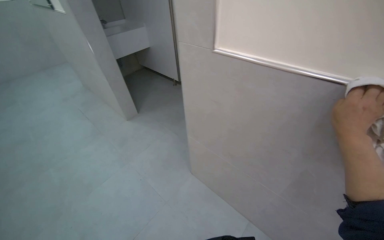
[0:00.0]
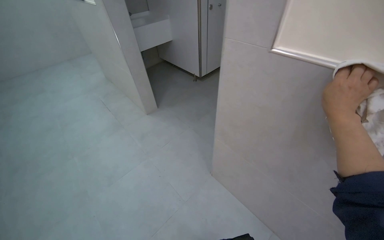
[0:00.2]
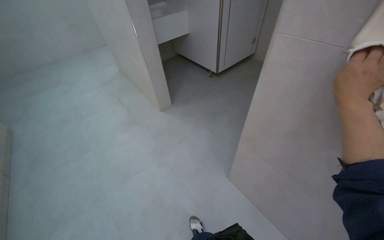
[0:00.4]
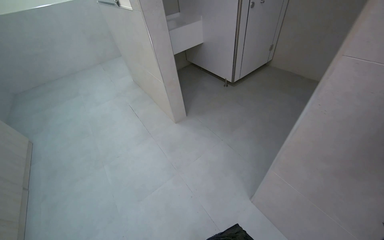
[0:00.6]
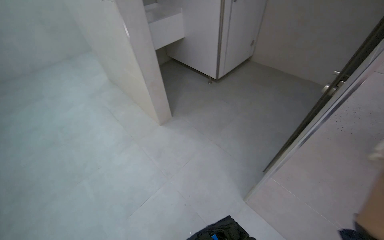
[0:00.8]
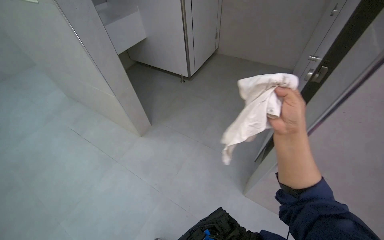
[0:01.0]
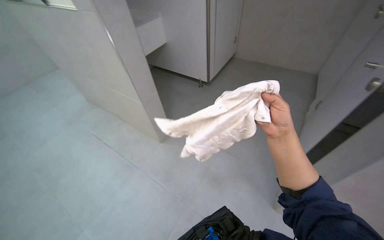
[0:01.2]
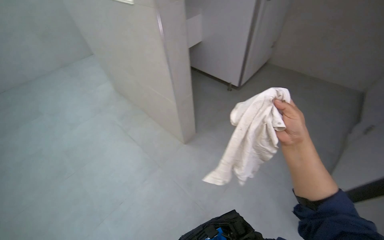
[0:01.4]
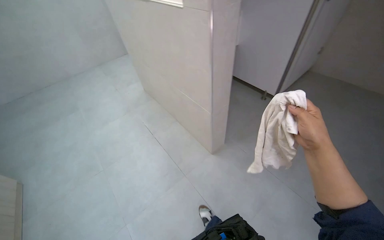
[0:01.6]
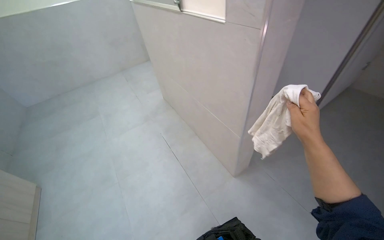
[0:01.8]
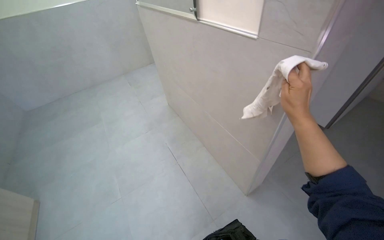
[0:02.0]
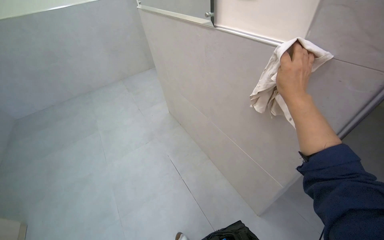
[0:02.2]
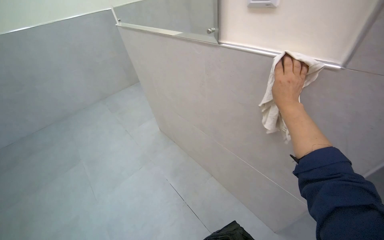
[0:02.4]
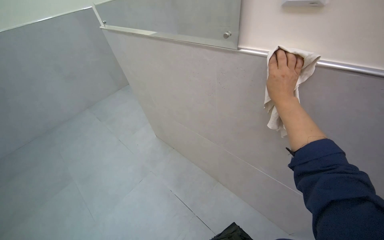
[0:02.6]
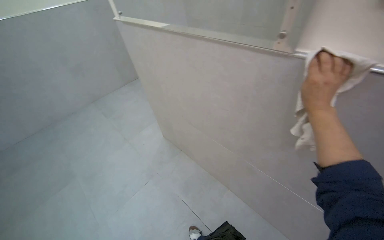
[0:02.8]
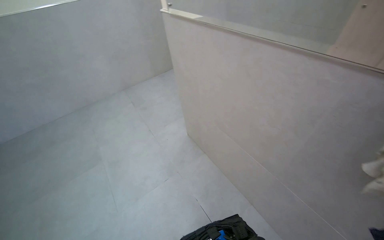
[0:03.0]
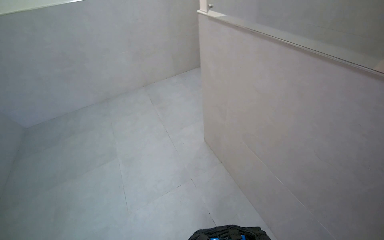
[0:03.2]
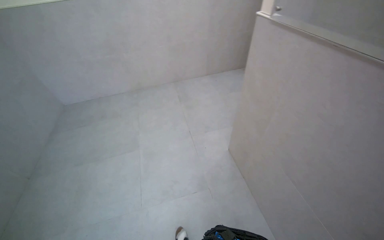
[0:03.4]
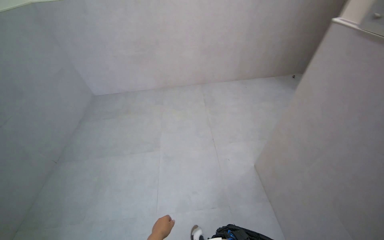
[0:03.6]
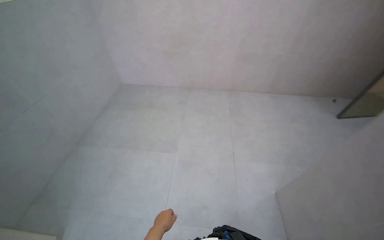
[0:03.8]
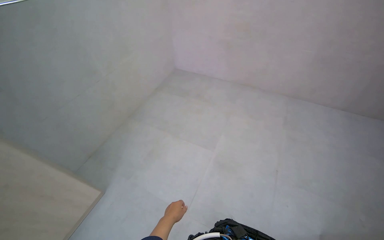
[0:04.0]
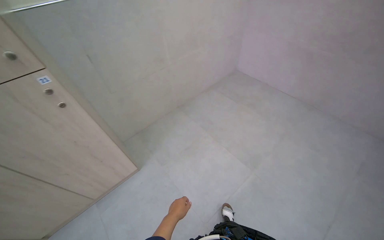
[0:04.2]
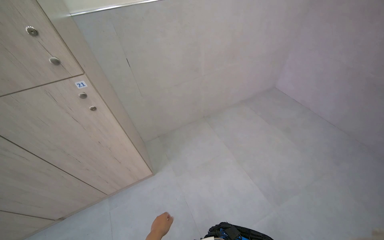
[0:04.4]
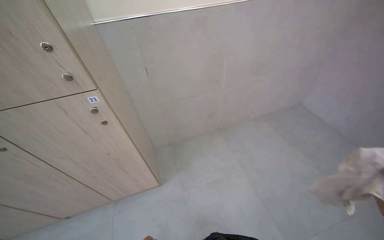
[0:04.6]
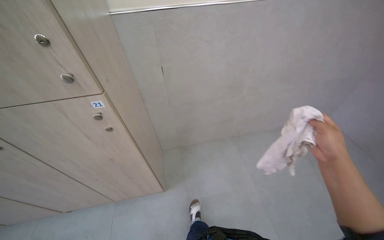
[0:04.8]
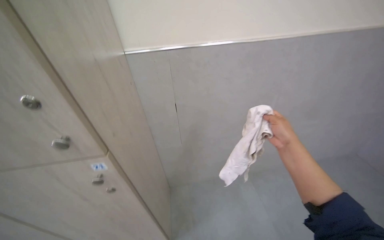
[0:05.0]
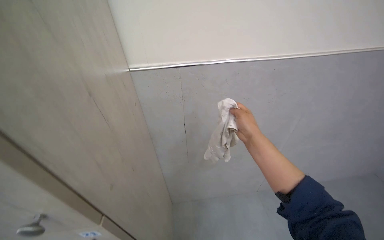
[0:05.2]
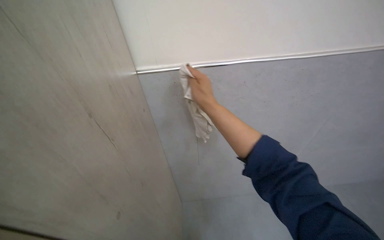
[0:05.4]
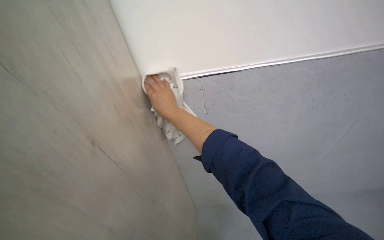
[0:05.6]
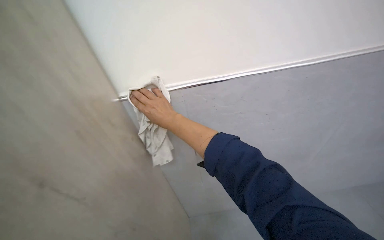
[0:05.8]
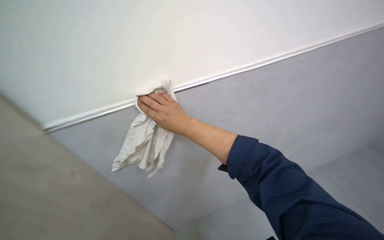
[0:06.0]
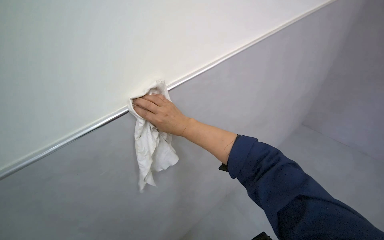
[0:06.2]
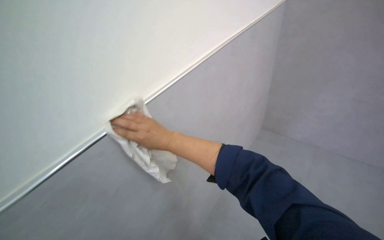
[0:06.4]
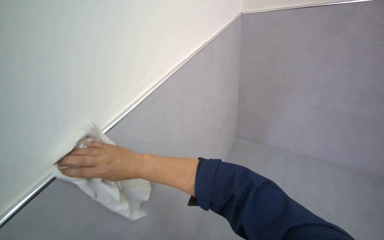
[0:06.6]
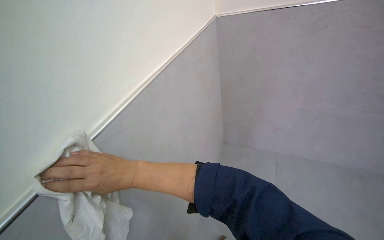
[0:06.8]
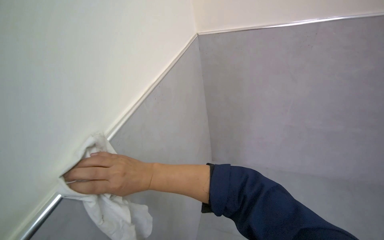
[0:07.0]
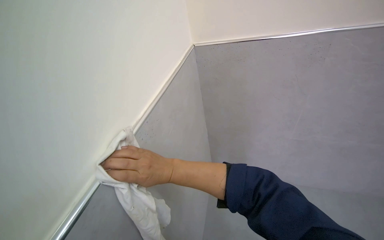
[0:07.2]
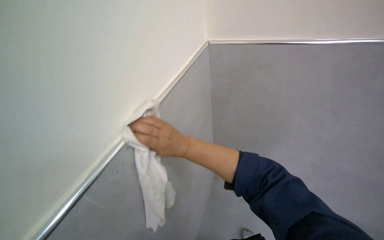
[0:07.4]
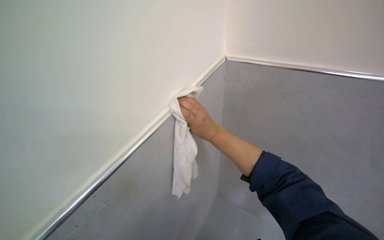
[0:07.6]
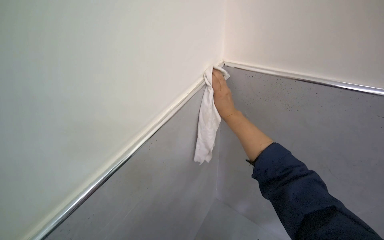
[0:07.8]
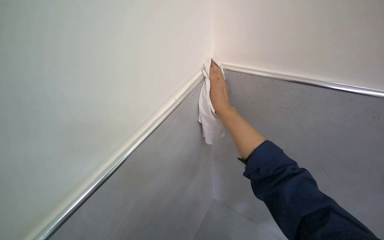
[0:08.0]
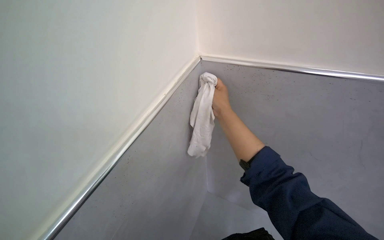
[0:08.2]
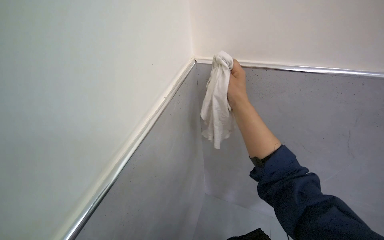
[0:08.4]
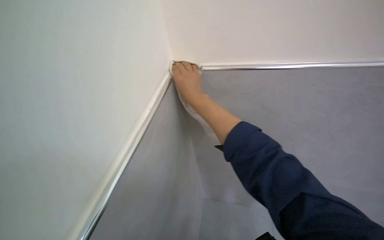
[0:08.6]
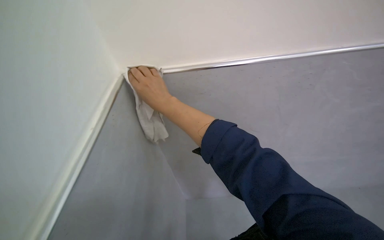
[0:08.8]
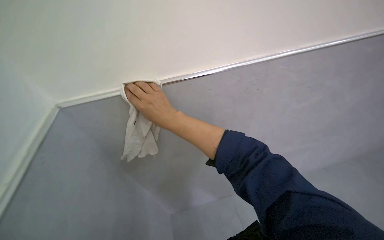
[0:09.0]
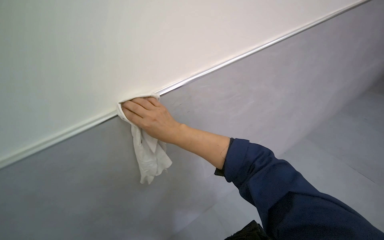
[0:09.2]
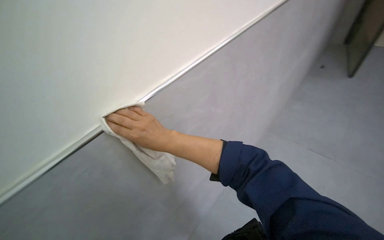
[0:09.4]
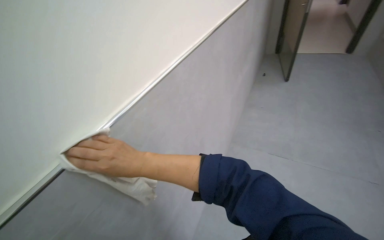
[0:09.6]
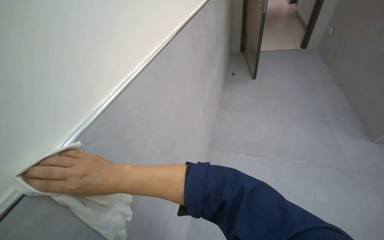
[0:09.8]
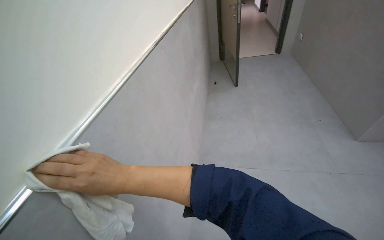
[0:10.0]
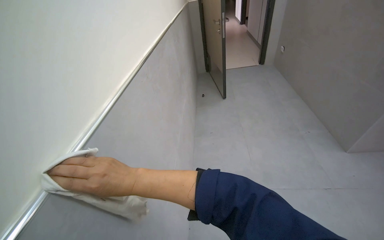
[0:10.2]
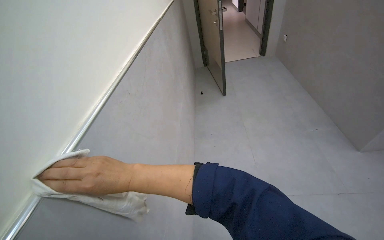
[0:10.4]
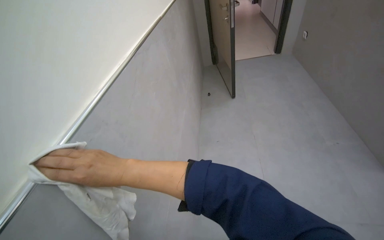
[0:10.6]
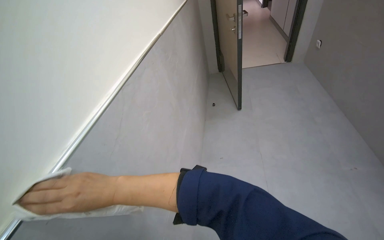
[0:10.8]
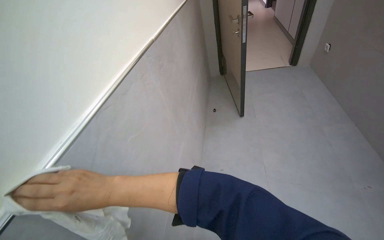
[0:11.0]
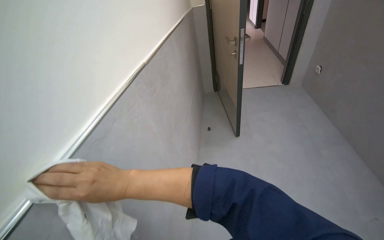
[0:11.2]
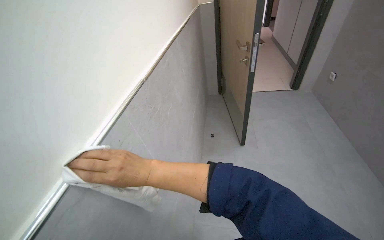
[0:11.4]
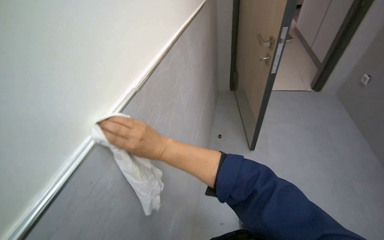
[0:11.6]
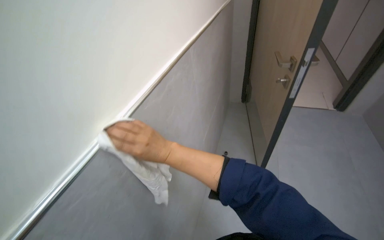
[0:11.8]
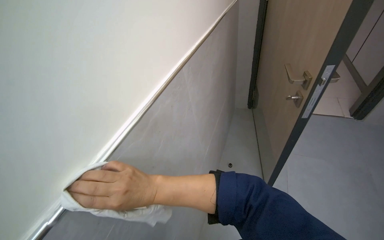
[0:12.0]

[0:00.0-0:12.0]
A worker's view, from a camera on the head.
Job: wiping surfaces.
The whole recording: Wiping wall trim and door frames. The worker wipes the wall trim and door frames with a cloth.
0:00.0 to 0:01.6: The camera is carried about 1 m.
0:01.6 to 0:03.0: The head travels approximately 90 cm.
0:03.0 to 0:04.4: The camera travels about 90 cm. The head turns to the left by approximately 100 degrees.
0:04.4 to 0:06.0: The wearer moves approximately 60 cm.
0:07.6 to 0:09.0: The camera is aimed about 15 degrees further to the right. The wearer looks some 15 degrees further downward.
0:09.0 to 0:10.4: The head turns to the right by about 50 degrees.
0:10.4 to 0:12.0: The head travels roughly 90 cm. The wearer's head swings about 15 degrees to the left.

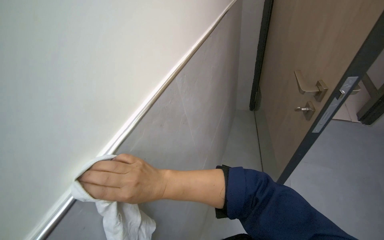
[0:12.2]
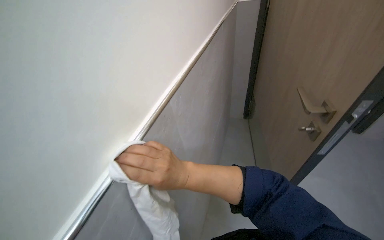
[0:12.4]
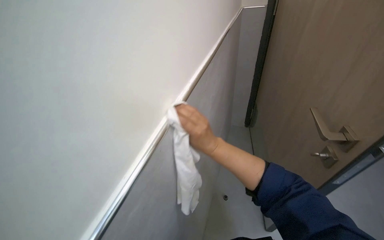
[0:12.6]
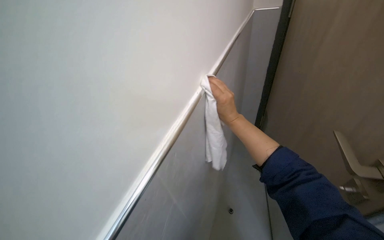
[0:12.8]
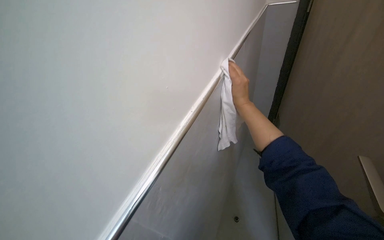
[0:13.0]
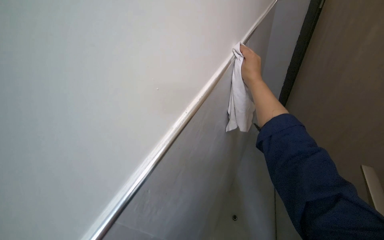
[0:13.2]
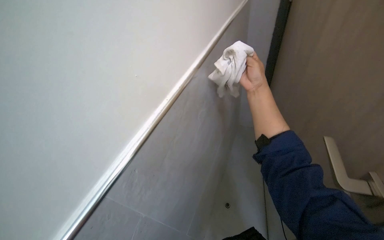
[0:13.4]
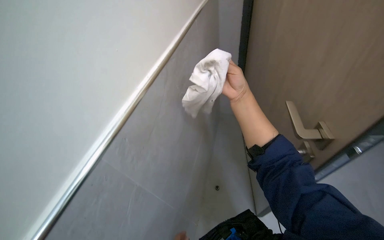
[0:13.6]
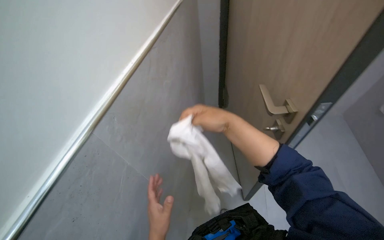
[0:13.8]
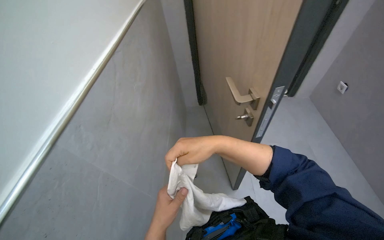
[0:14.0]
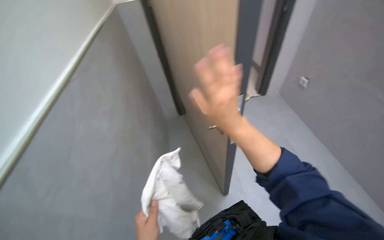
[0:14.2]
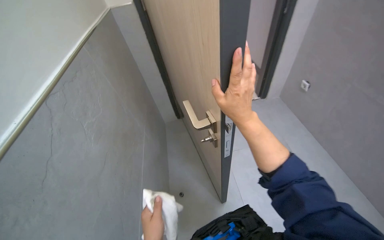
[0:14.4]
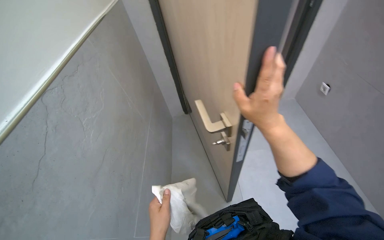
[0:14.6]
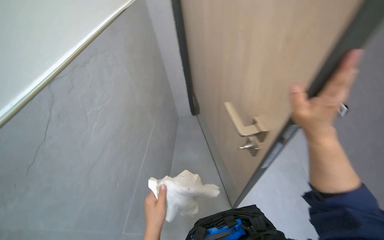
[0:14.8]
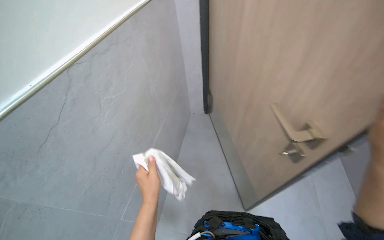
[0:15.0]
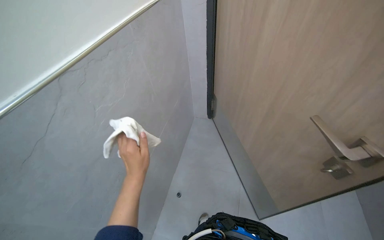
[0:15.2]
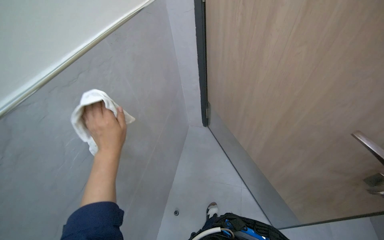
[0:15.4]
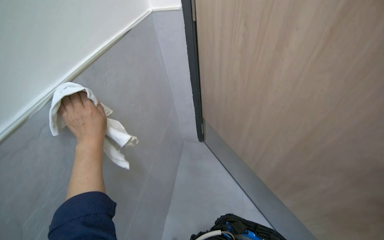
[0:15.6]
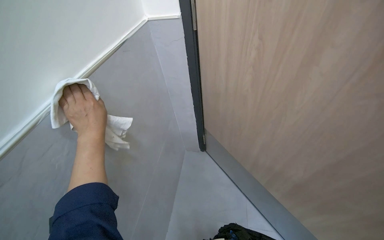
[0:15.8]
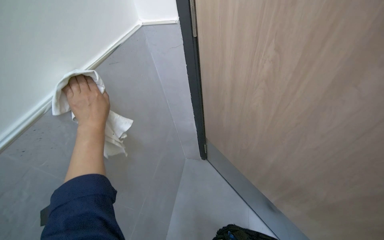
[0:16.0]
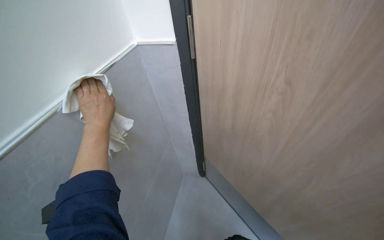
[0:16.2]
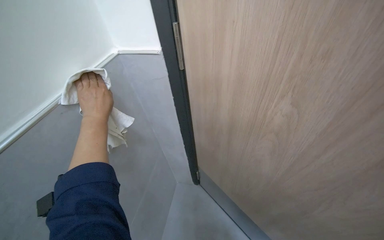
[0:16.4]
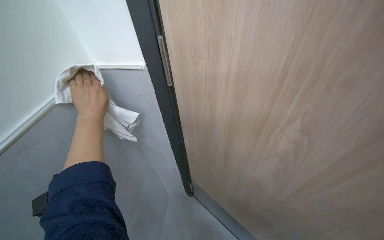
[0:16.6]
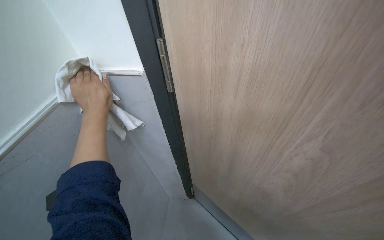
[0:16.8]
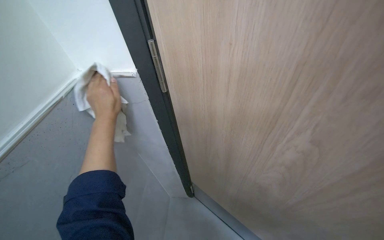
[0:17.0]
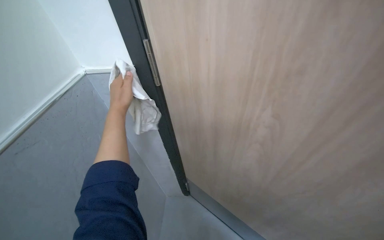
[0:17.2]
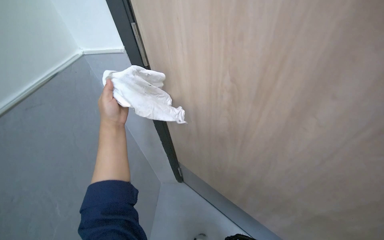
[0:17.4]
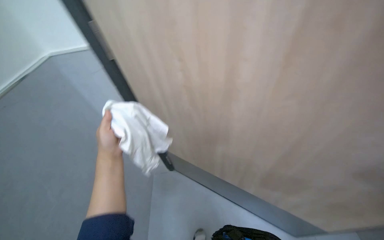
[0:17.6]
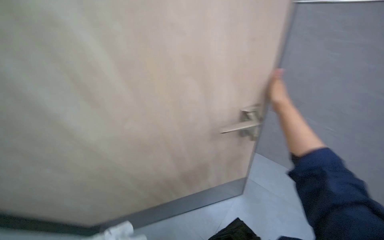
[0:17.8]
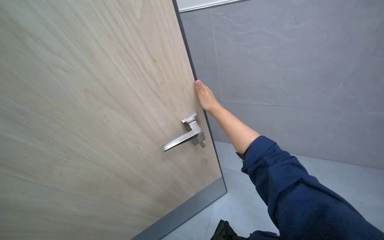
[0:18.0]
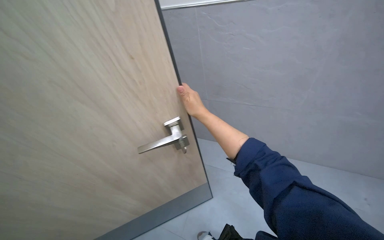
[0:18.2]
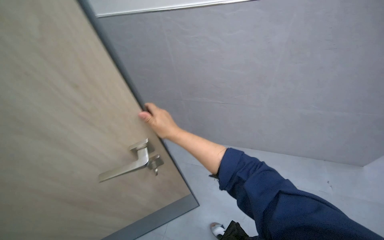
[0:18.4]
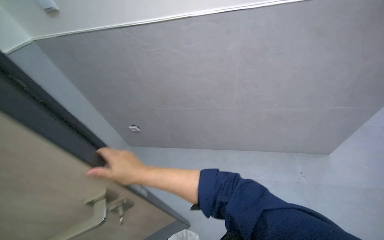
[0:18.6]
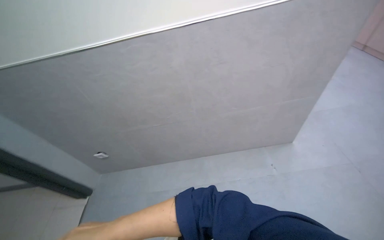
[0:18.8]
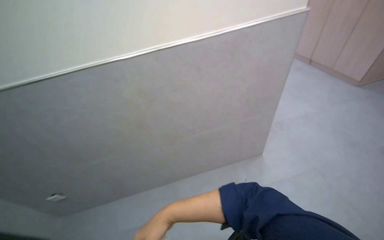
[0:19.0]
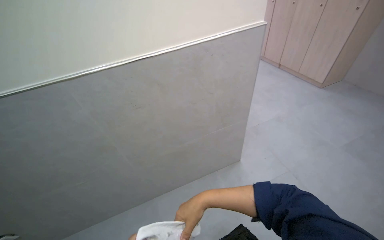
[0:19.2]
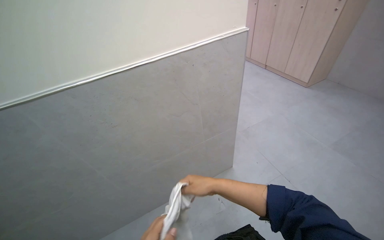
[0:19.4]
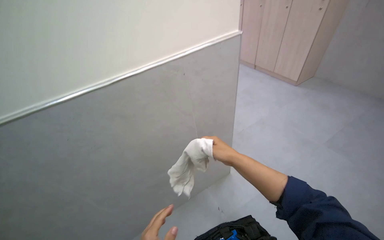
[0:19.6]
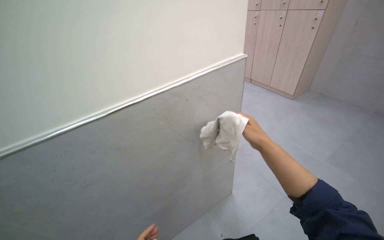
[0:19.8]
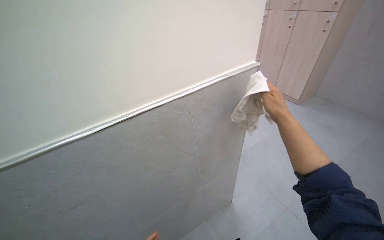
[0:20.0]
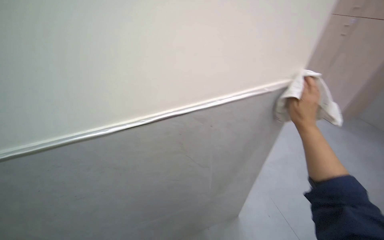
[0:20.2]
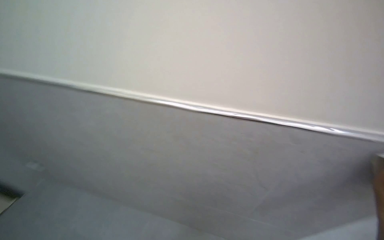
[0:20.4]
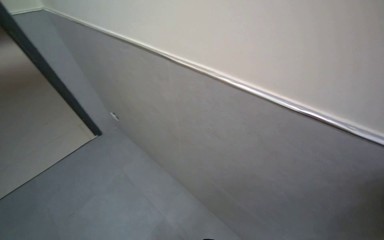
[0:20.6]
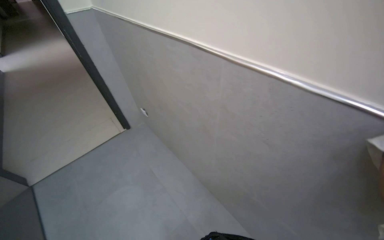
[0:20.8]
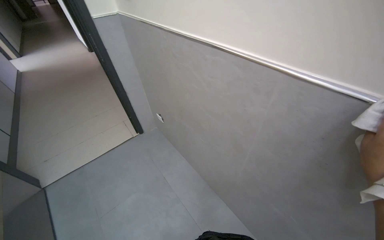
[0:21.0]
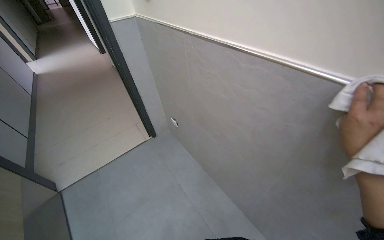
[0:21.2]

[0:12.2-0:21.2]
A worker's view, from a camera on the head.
Job: wiping surfaces.
The whole recording: Wiping wall trim and door frames. The worker wipes the wall trim and door frames with a cloth.
0:12.2 to 0:13.8: The right hand travels farther from the camera, up the picture and to the right by about 30 cm.
0:15.2 to 0:16.6: The head rotates roughly 15 degrees to the right. The view tips upward by some 35 degrees. The left hand shifts approximately 15 cm to the left and up the picture.
0:16.6 to 0:18.2: The head rotates roughly 25 degrees to the right.
0:18.2 to 0:19.8: The head travels about 60 cm. The wearer looks approximately 65 degrees further to the right. The view tilts about 20 degrees upward.
0:19.8 to 0:21.2: The wearer moves about 50 cm. The wearer's head swings roughly 50 degrees to the left.
